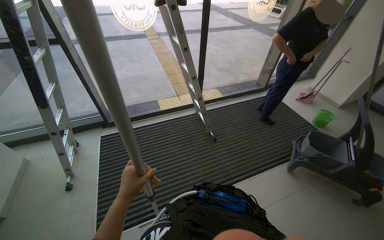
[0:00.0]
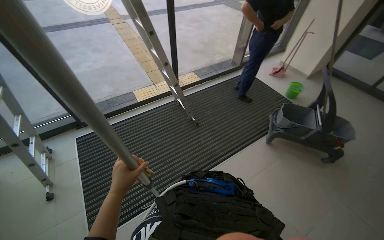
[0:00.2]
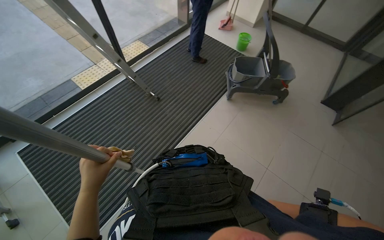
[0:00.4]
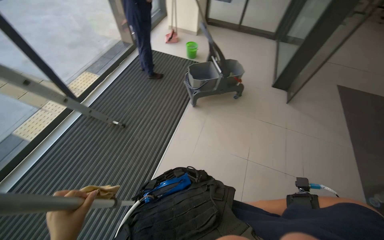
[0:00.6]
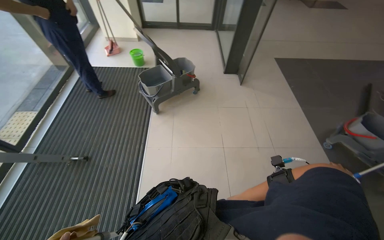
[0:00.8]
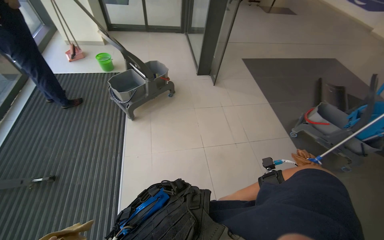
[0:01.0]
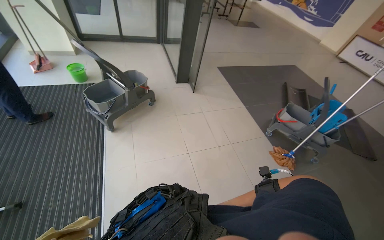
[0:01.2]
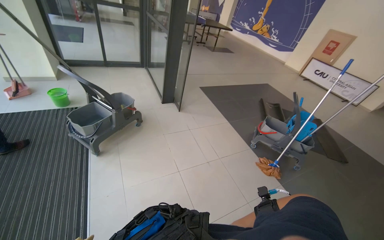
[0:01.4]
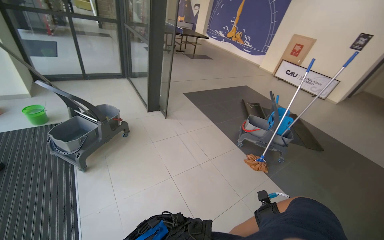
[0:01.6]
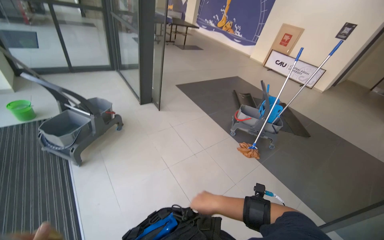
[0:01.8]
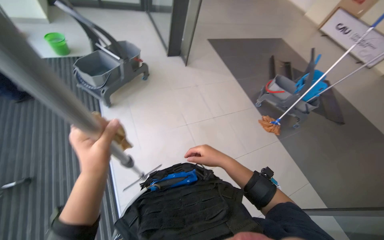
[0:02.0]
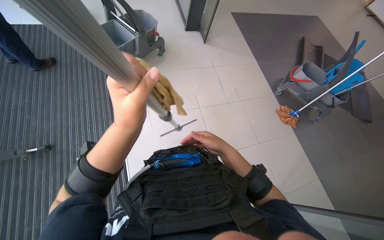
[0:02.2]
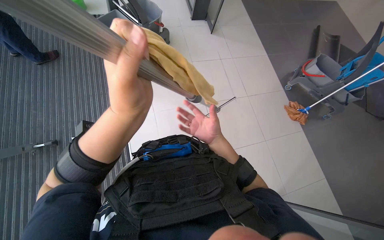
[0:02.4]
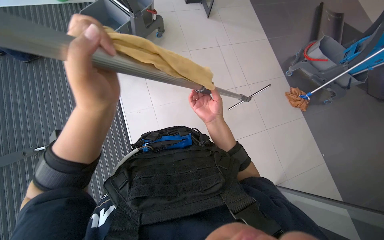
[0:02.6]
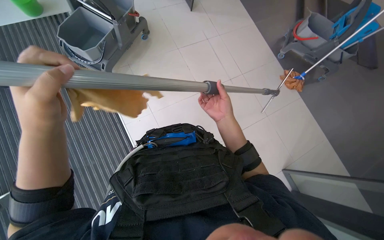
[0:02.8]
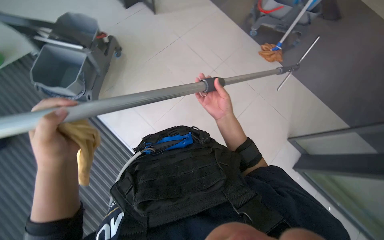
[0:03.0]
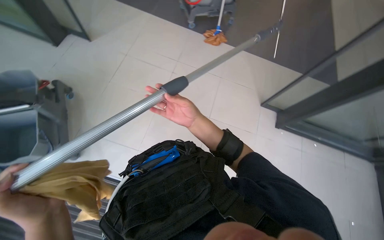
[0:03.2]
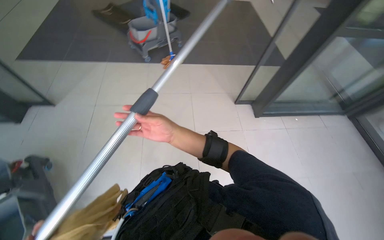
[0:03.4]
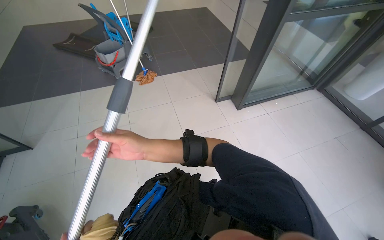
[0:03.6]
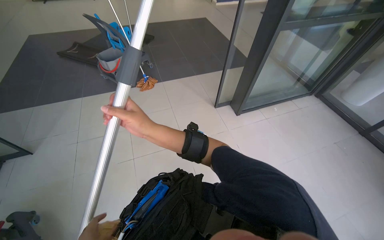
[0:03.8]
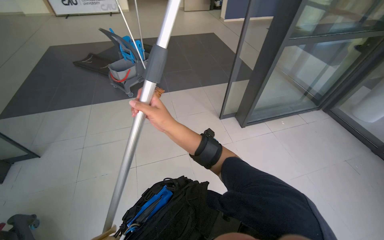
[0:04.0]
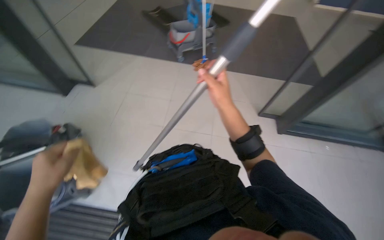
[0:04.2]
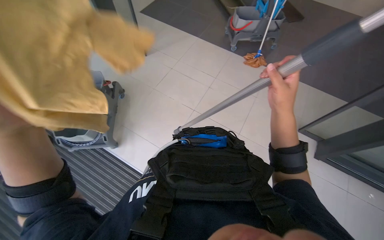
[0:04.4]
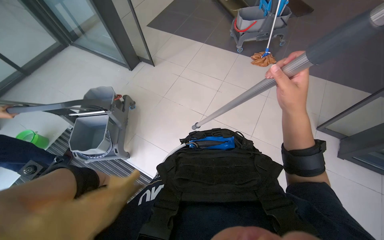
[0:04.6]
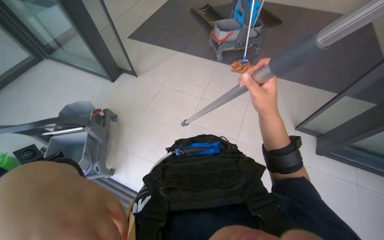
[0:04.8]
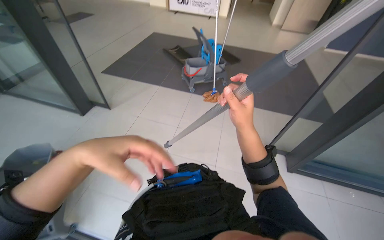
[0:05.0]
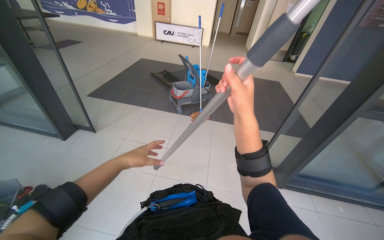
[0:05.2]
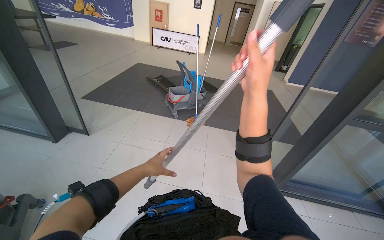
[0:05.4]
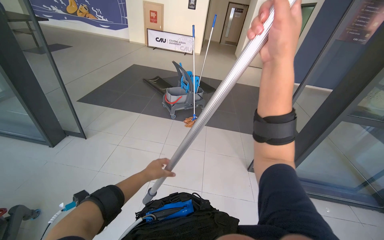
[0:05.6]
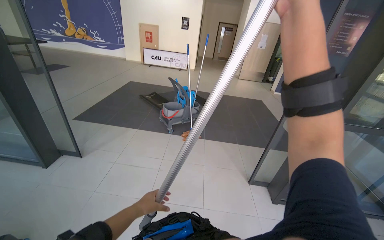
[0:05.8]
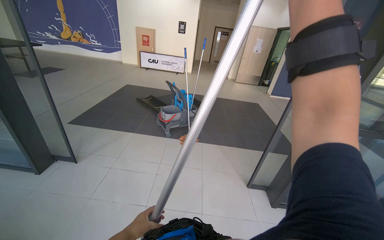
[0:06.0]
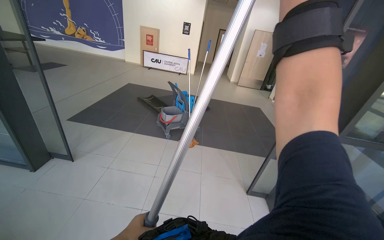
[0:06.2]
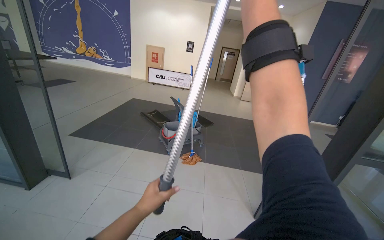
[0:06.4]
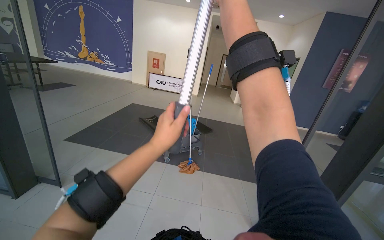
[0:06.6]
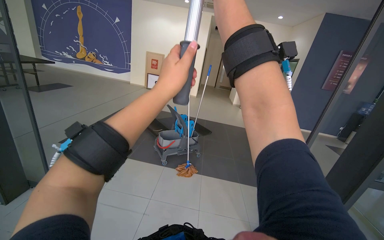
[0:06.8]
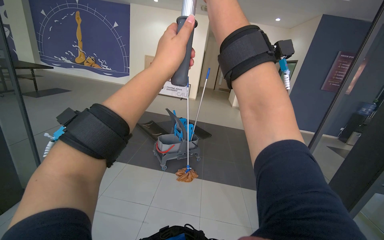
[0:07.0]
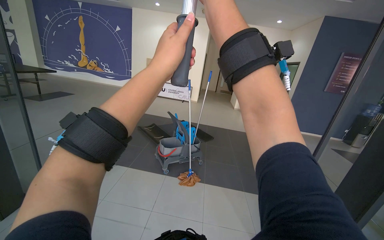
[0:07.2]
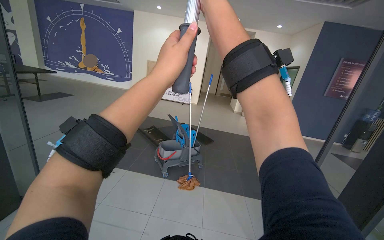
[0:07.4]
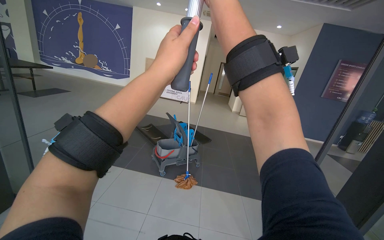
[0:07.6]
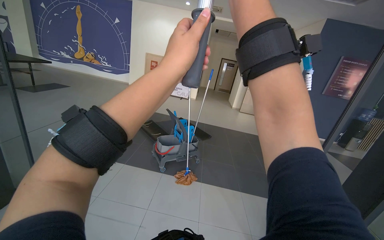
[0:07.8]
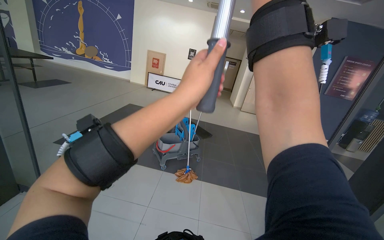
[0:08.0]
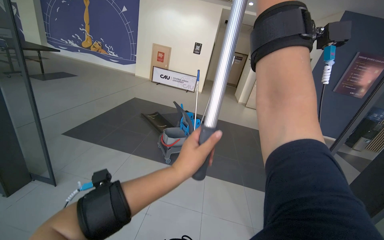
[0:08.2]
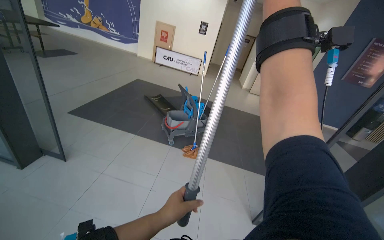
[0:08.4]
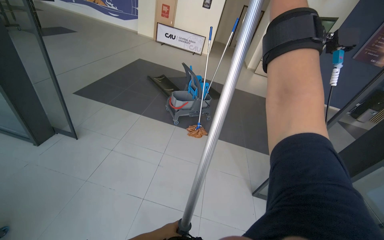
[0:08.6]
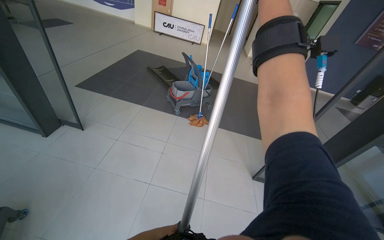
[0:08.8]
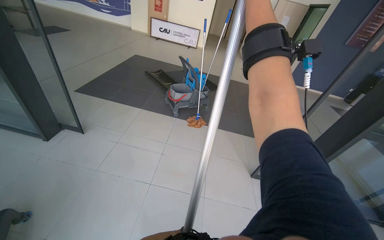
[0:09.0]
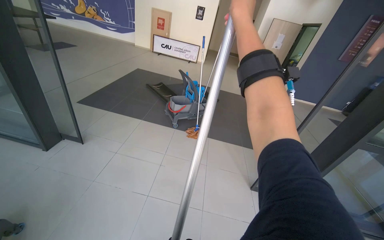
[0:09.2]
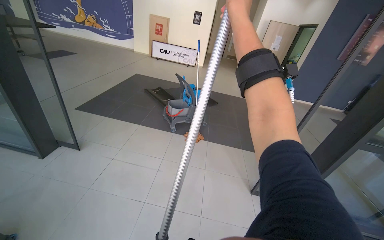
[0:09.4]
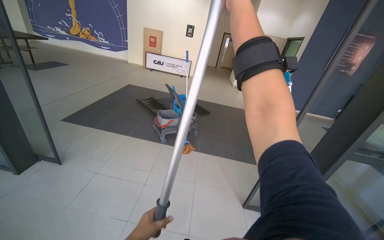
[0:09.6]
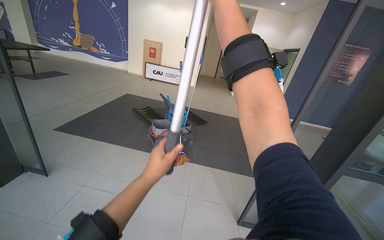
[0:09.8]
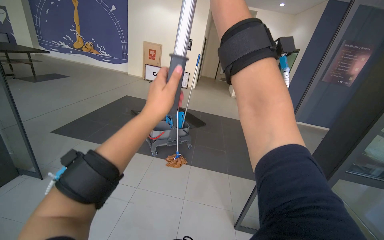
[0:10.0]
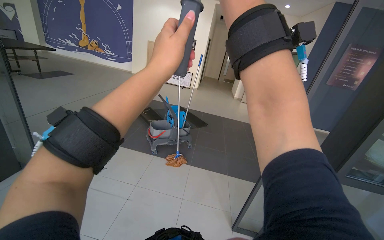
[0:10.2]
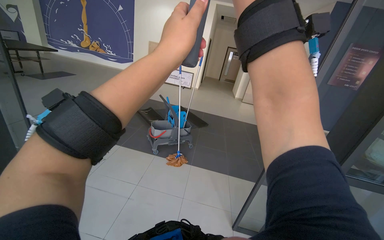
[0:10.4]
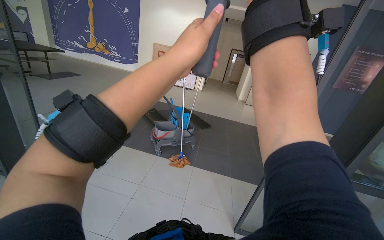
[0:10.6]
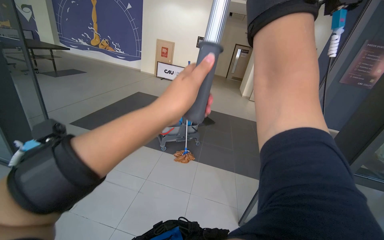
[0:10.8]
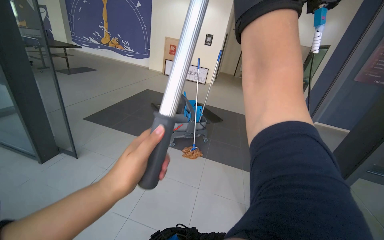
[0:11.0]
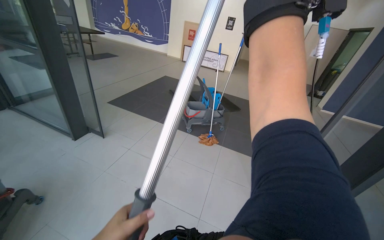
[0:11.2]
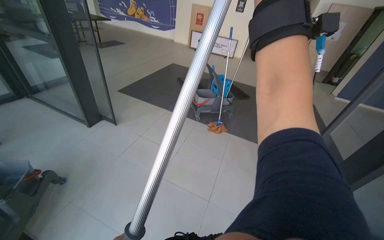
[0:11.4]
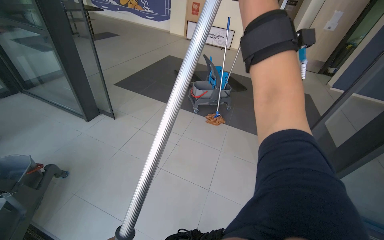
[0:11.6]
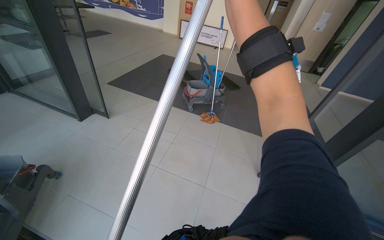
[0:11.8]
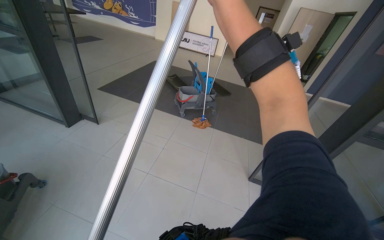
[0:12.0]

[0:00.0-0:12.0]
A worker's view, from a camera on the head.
Job: cleaning windows.
The whole recording: Cleaning glass. The worker uses an extended squeegee pole to clean the upper section of a glass.
0:00.0 to 0:01.6: The head turns to the right by approximately 100 degrees.
0:01.6 to 0:03.0: The view tilts approximately 30 degrees downward.
0:04.4 to 0:06.0: The wearer's head swings about 25 degrees to the right. The camera pitches upward, by roughly 35 degrees.
0:06.0 to 0:07.6: The left hand heads up the picture, covering roughly 60 cm.
0:07.6 to 0:09.0: The wearer looks roughly 20 degrees further downward.
0:09.0 to 0:10.4: The wearer looks some 15 degrees further upward.

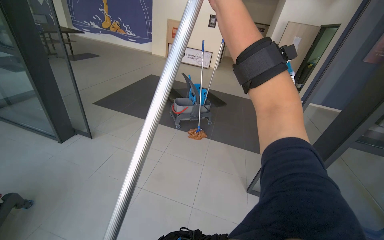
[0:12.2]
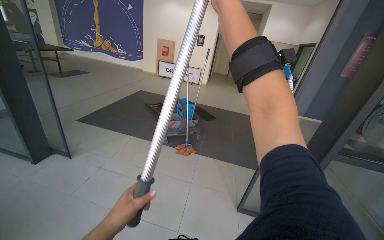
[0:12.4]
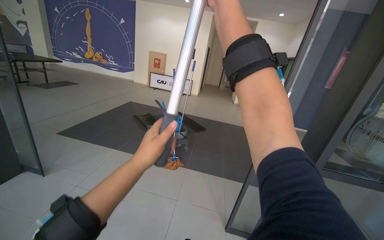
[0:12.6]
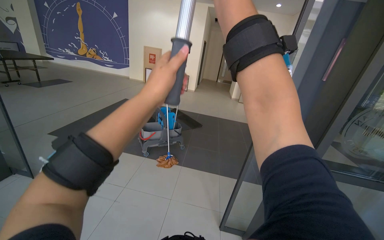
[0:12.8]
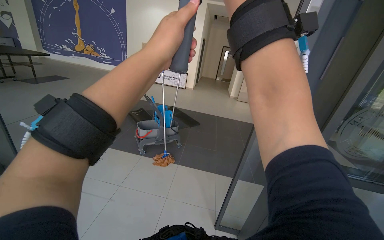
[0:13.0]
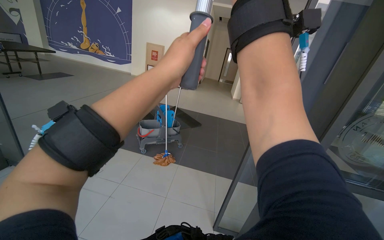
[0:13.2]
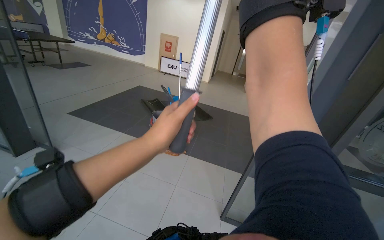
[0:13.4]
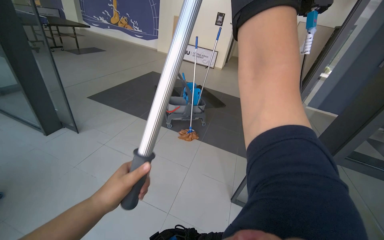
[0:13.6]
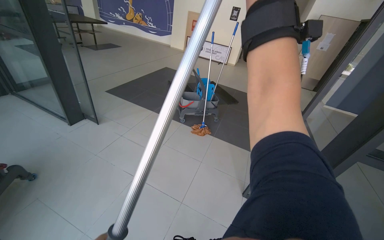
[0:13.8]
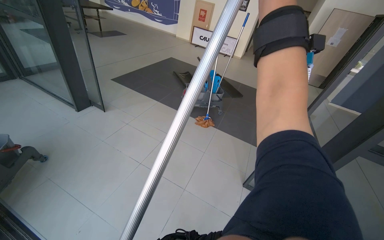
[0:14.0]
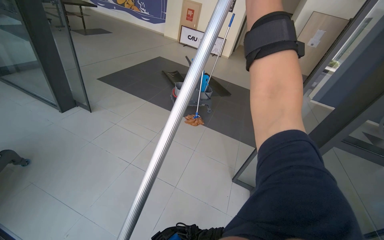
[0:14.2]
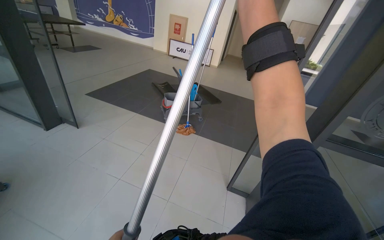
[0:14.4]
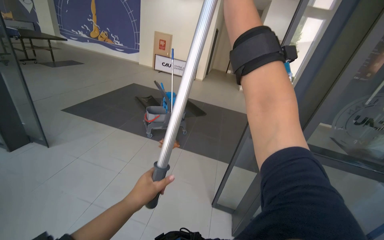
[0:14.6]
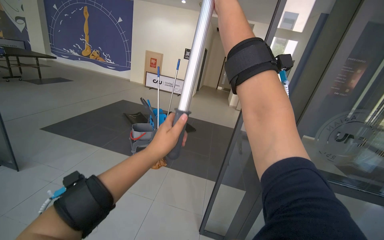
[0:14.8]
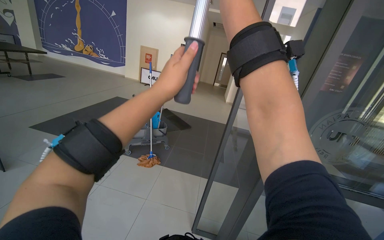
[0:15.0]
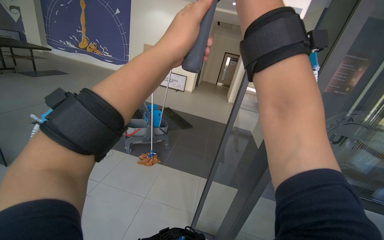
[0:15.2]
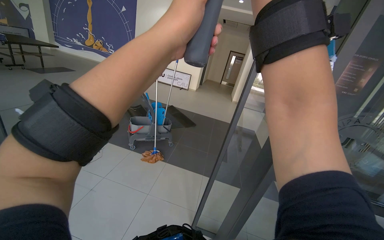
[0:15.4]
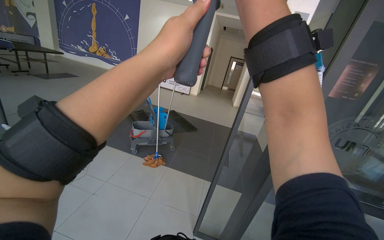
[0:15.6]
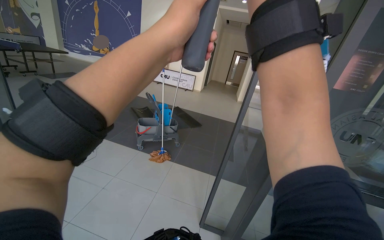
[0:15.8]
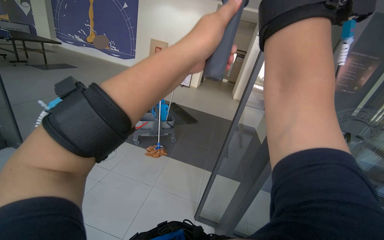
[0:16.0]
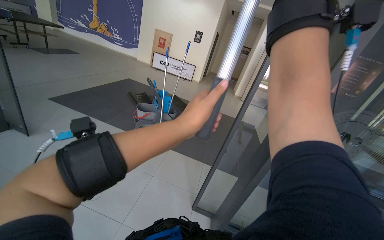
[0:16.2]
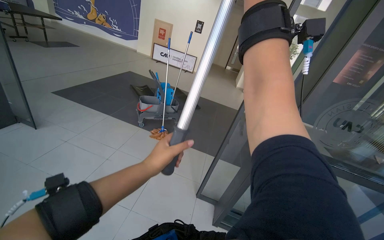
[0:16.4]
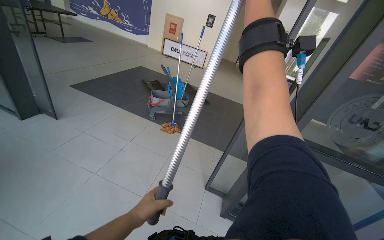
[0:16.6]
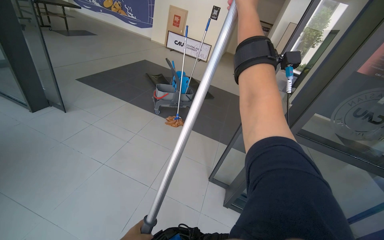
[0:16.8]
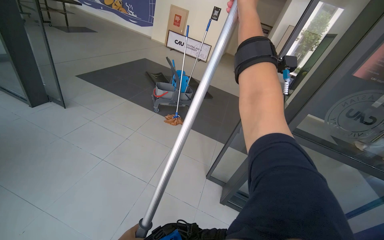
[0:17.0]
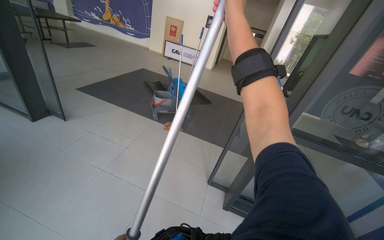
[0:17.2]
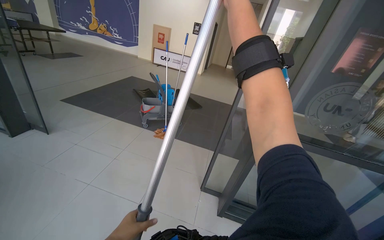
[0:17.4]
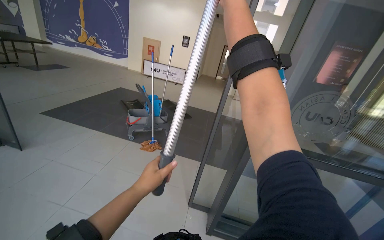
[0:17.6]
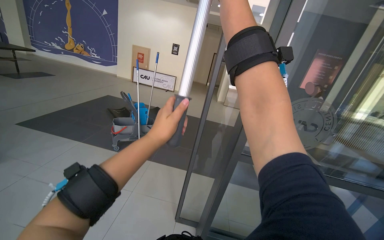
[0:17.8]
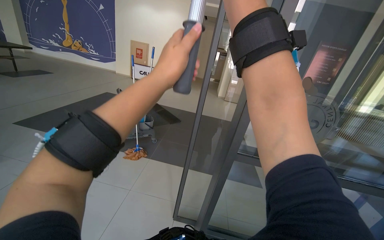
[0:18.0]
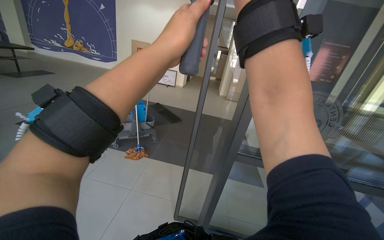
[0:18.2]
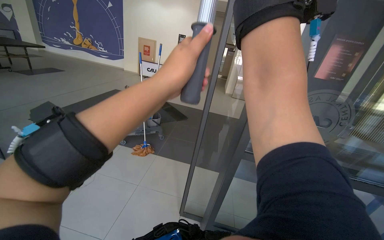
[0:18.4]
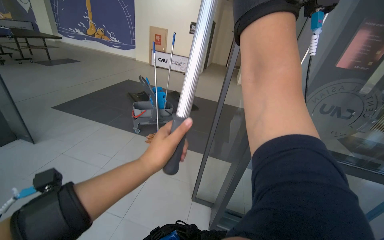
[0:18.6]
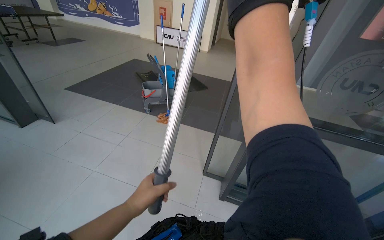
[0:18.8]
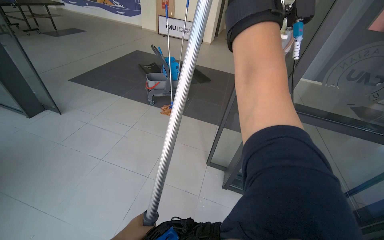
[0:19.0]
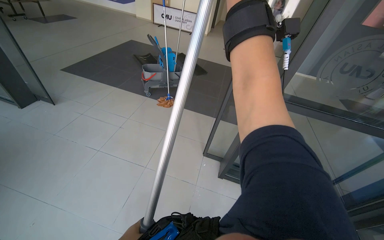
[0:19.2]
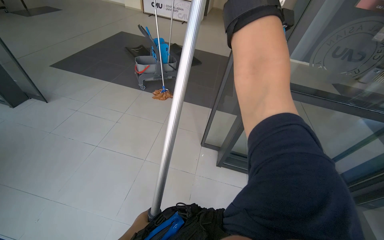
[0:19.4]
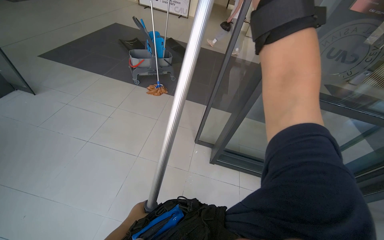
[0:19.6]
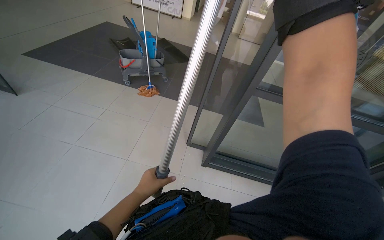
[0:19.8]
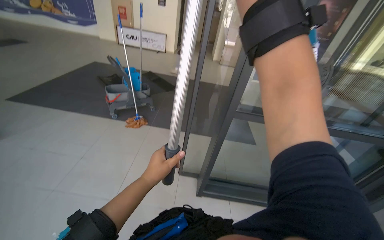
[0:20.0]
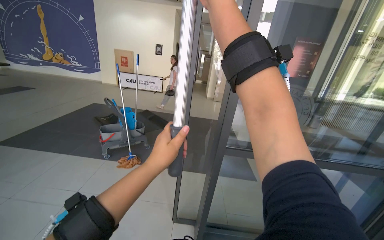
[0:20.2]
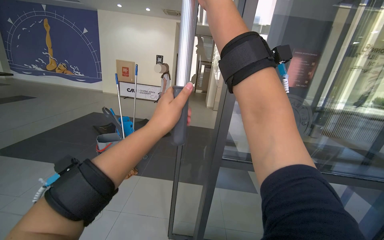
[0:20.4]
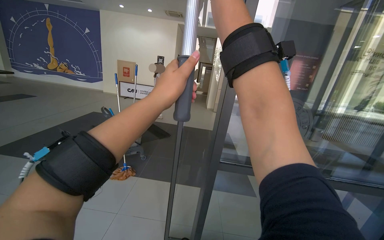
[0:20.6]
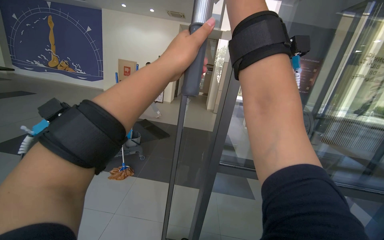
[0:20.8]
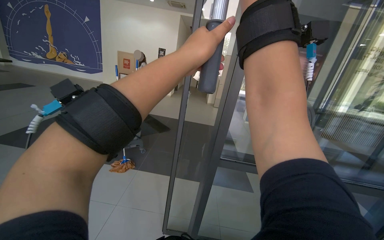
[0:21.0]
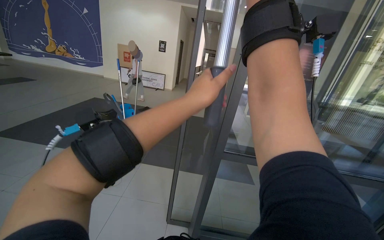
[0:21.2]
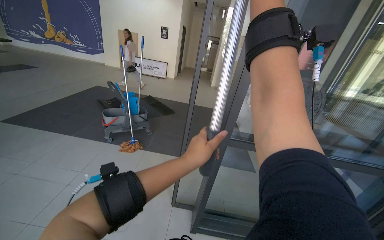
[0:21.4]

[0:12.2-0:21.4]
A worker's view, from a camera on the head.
Job: cleaning windows.
The whole recording: Cleaning glass. The worker uses an extended squeegee pole to clean the upper section of a glass.
0:18.4 to 0:19.8: The camera pitches downward, by about 20 degrees.
0:19.8 to 0:21.4: The camera pitches upward, by approximately 20 degrees.
